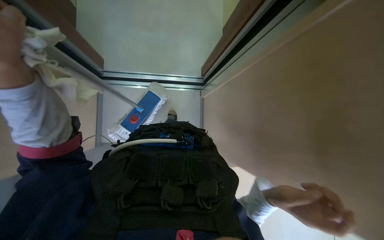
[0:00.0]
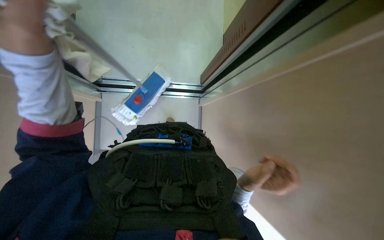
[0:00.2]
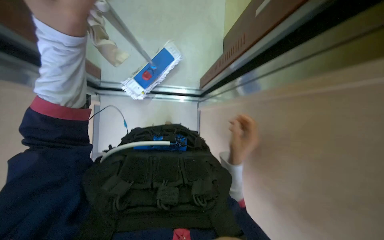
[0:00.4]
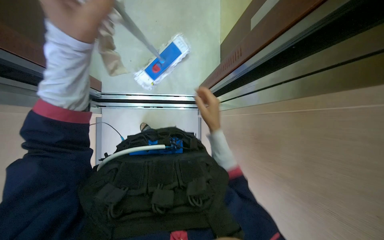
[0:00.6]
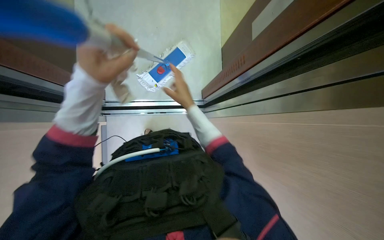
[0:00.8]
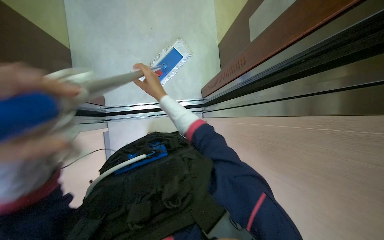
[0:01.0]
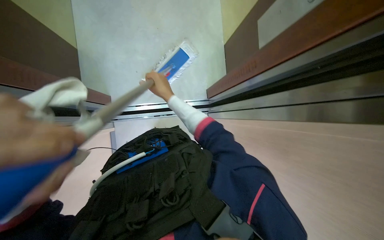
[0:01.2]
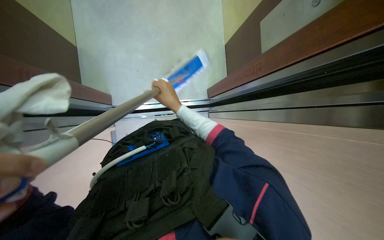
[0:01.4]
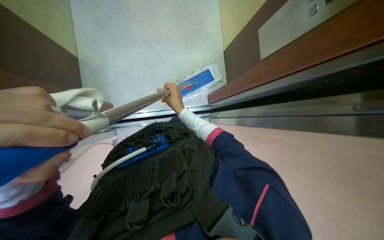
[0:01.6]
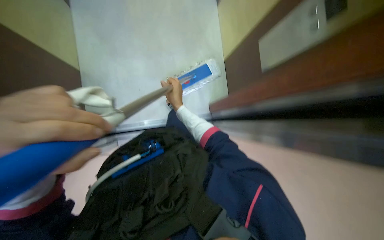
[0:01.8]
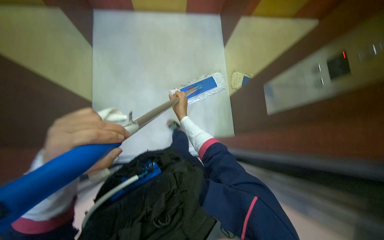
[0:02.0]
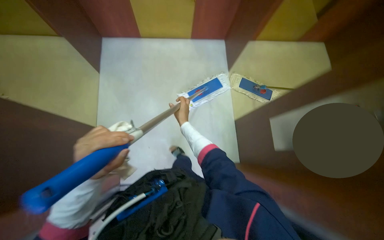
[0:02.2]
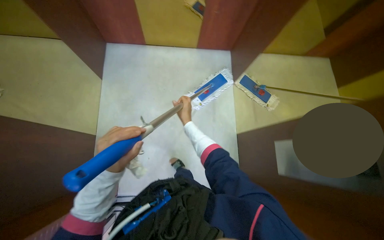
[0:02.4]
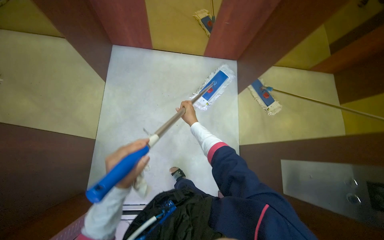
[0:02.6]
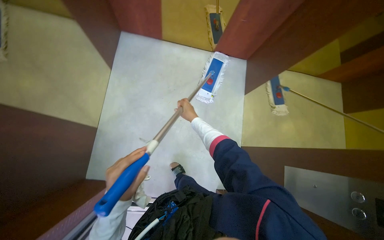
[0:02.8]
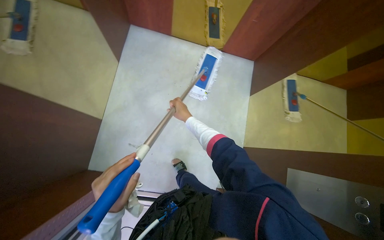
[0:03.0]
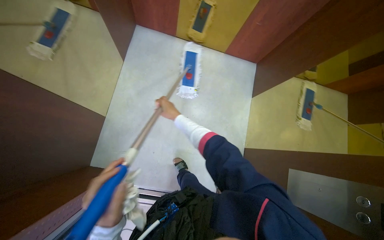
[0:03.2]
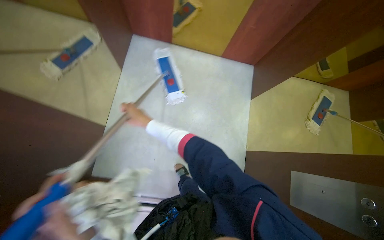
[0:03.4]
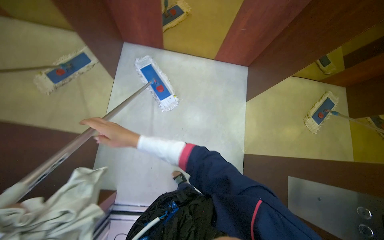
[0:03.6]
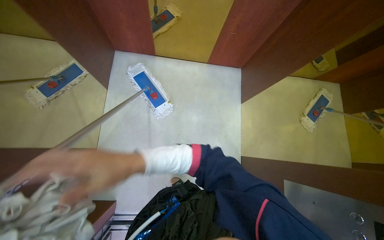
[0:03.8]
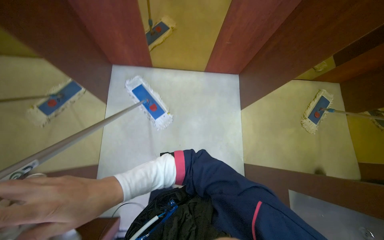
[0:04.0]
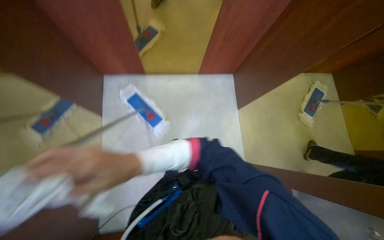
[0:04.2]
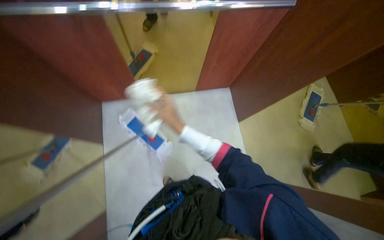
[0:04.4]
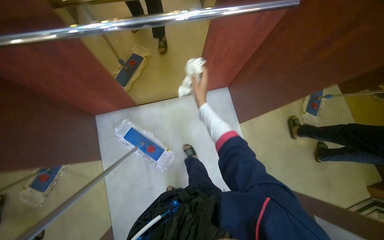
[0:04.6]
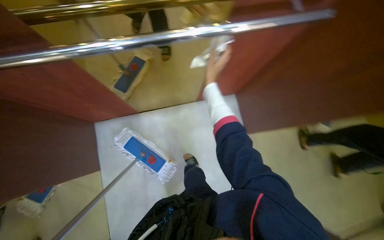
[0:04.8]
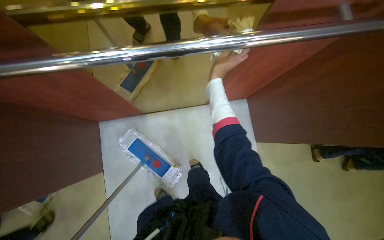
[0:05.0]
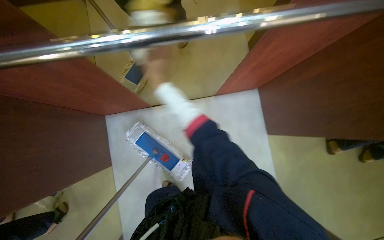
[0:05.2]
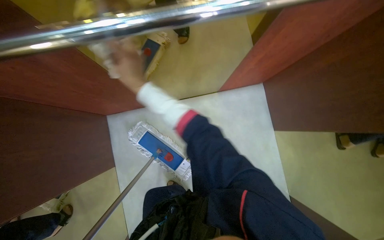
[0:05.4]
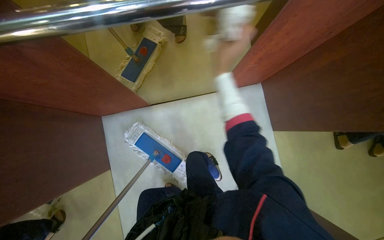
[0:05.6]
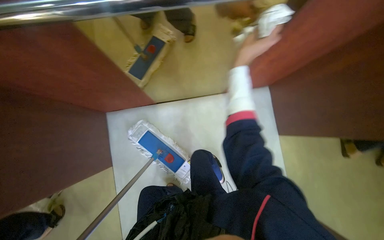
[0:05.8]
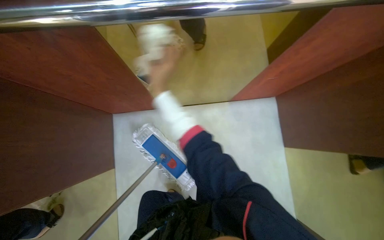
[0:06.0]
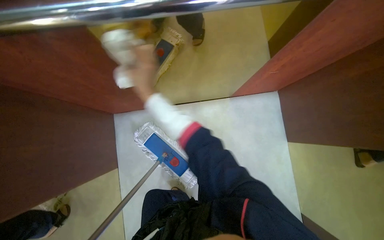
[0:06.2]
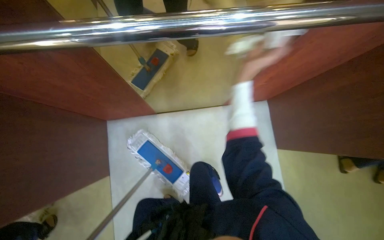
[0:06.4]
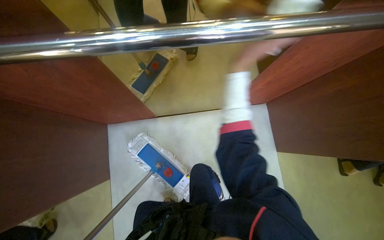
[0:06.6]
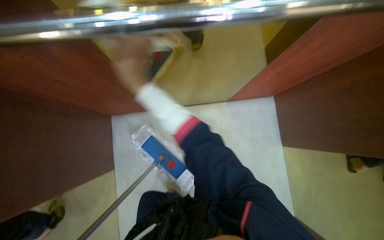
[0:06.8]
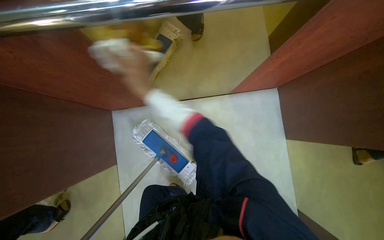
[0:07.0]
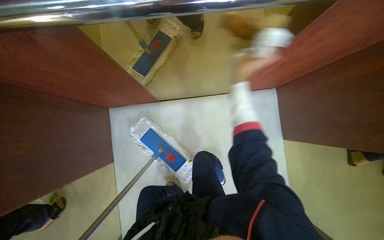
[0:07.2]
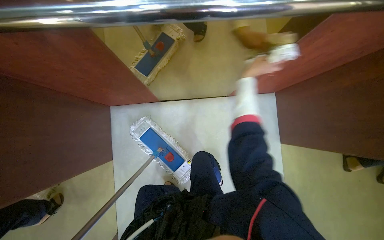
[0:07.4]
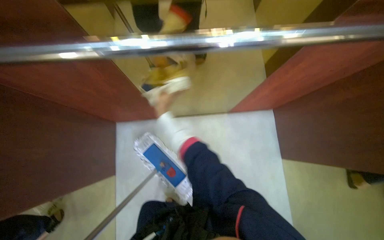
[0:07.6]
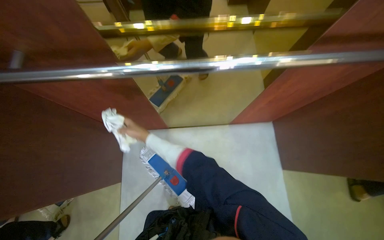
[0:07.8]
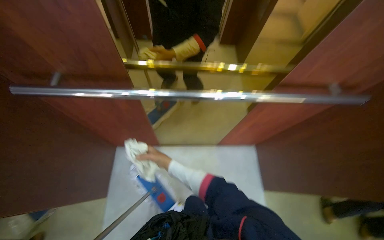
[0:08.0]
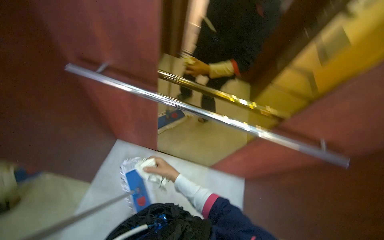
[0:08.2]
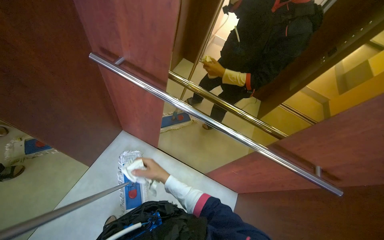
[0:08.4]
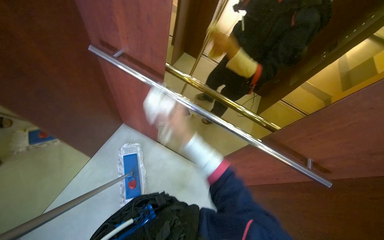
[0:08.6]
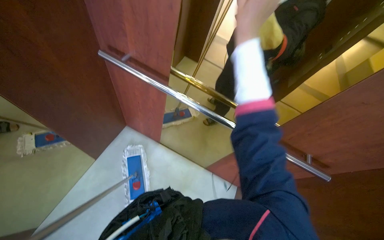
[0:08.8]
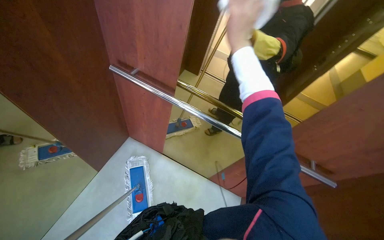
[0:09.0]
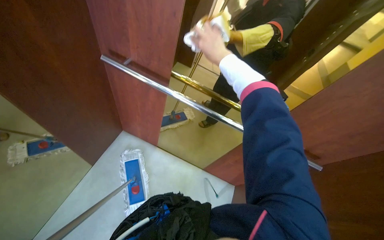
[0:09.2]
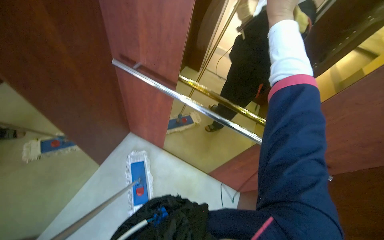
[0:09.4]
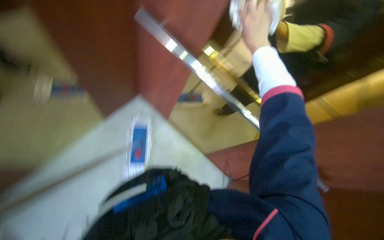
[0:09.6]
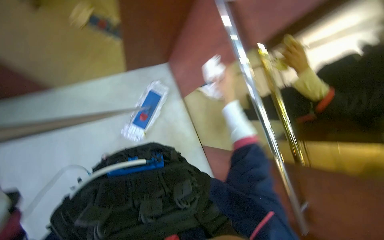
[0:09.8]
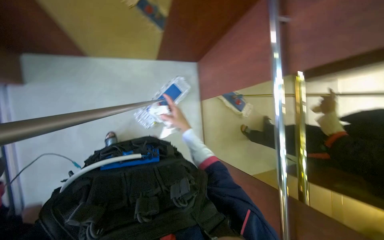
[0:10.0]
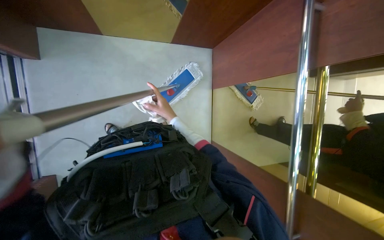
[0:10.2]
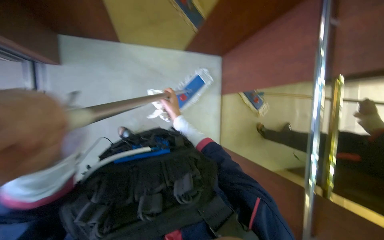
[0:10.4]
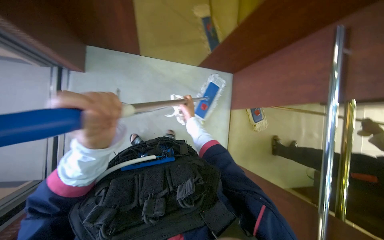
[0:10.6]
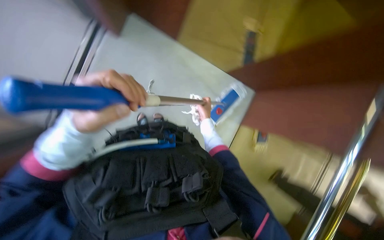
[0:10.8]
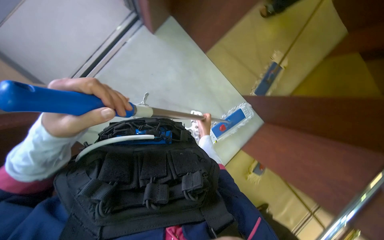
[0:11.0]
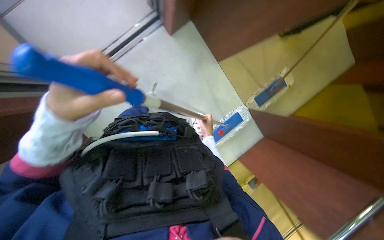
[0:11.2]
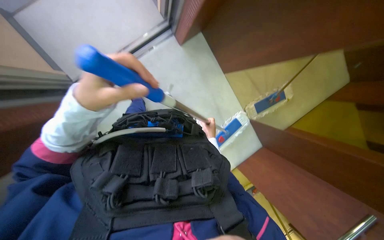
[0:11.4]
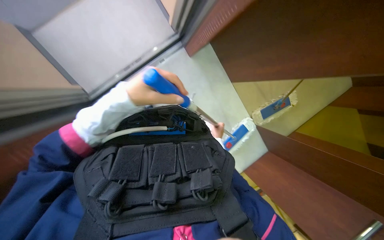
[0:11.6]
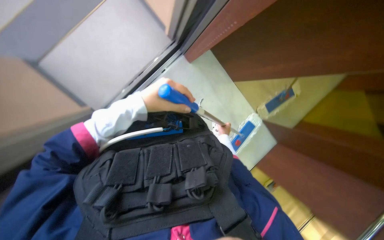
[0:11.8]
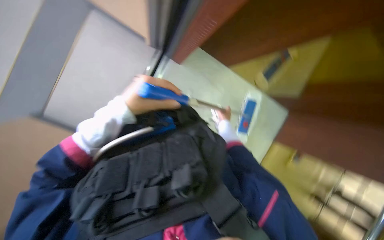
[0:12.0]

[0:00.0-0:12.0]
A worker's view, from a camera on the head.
Job: mopping floor.
The whole recording: Mopping elevator floor. The worker mops the tiled floor inside the elevator.
0:00.0 to 0:01.6: The right hand is displaced up the picture, farther from the camera and to the left by roughly 40 cm.
0:04.4 to 0:06.0: The camera is carried roughly 40 cm.
0:07.6 to 0:09.0: The view tilts about 25 degrees upward. Everything in view rotates about 30 degrees clockwise.
0:09.0 to 0:10.4: The wearer looks roughly 65 degrees further to the left. The view tilts some 20 degrees downward.
0:10.4 to 0:12.0: Everything in view rotates about 30 degrees clockwise.

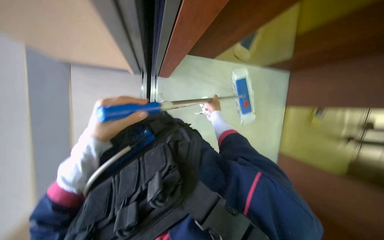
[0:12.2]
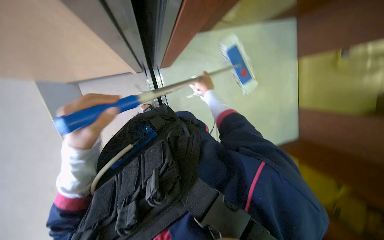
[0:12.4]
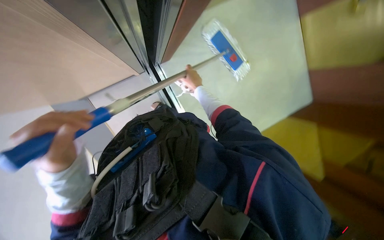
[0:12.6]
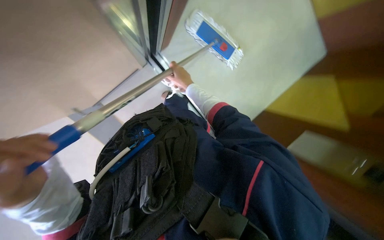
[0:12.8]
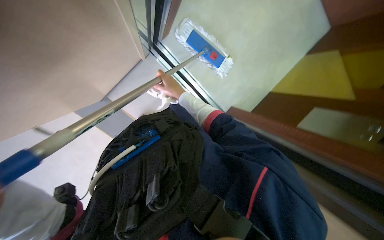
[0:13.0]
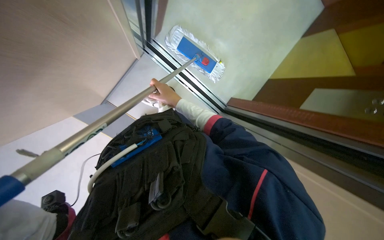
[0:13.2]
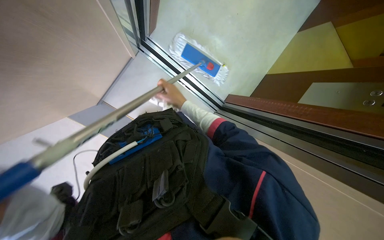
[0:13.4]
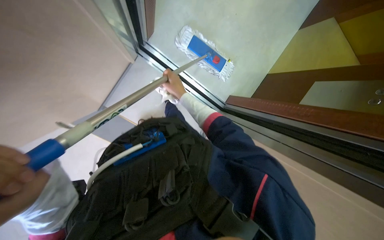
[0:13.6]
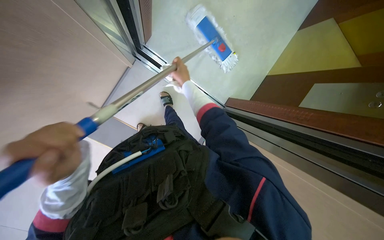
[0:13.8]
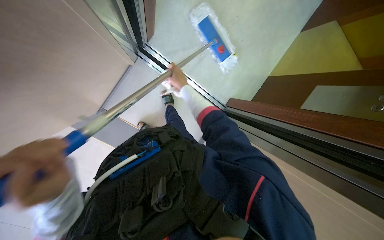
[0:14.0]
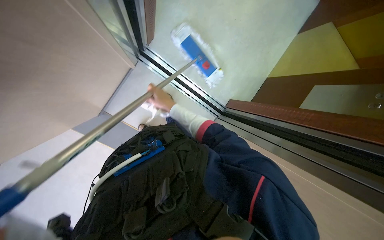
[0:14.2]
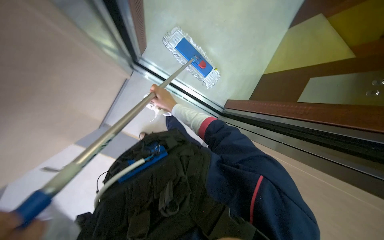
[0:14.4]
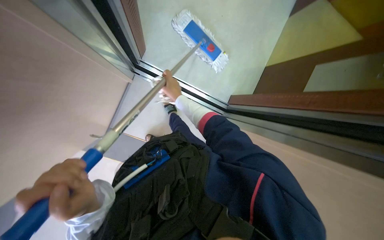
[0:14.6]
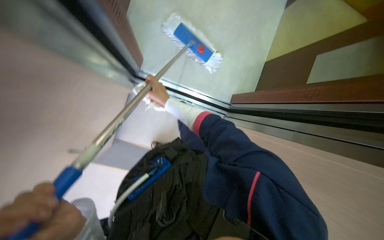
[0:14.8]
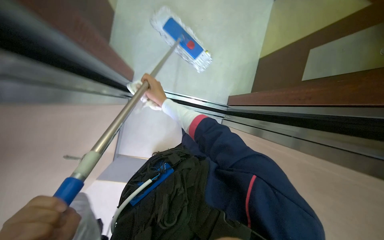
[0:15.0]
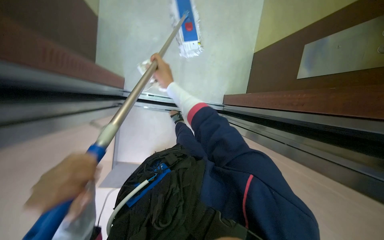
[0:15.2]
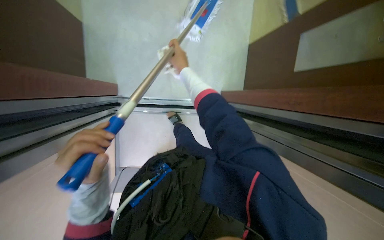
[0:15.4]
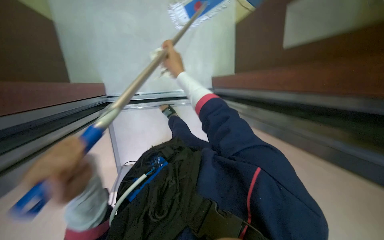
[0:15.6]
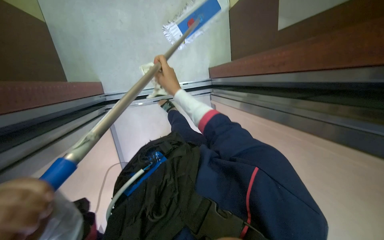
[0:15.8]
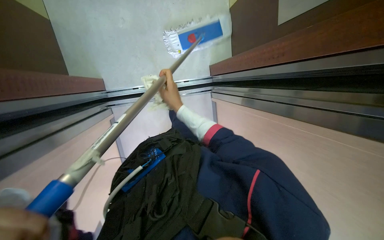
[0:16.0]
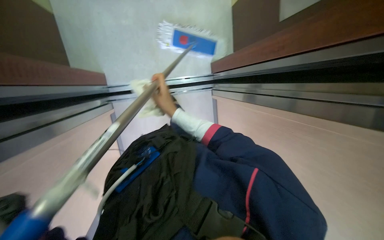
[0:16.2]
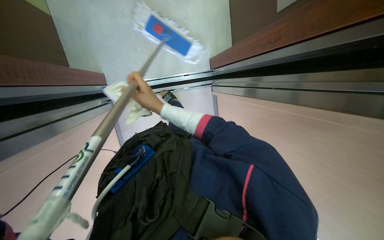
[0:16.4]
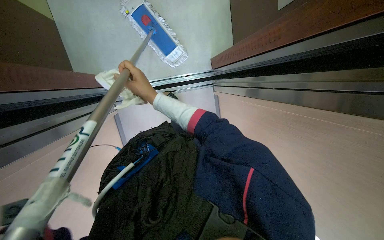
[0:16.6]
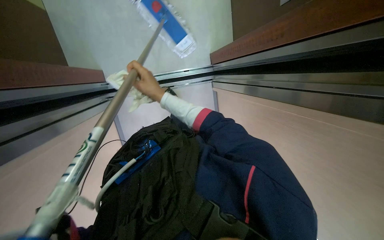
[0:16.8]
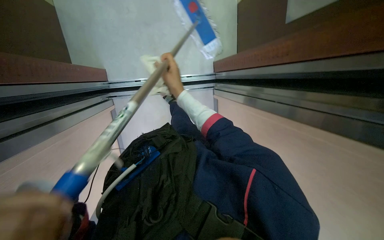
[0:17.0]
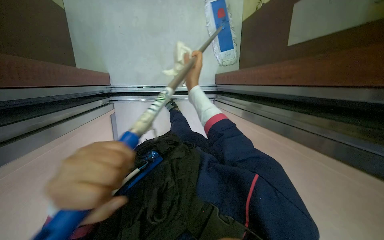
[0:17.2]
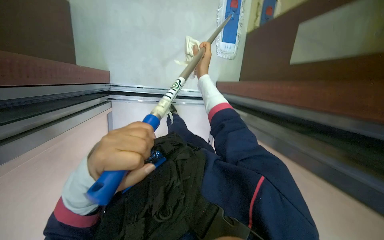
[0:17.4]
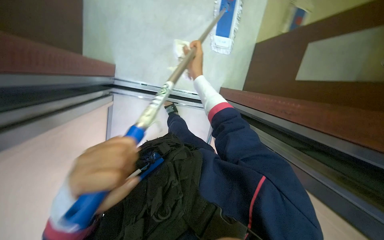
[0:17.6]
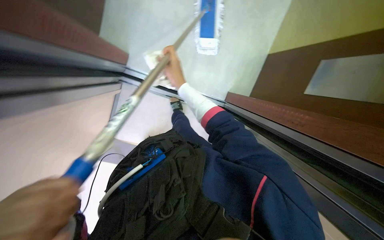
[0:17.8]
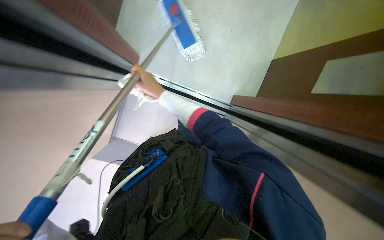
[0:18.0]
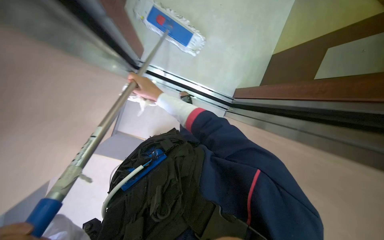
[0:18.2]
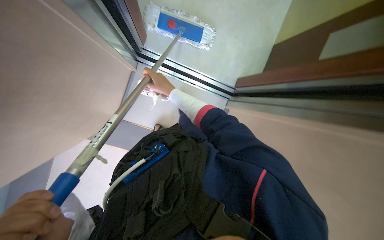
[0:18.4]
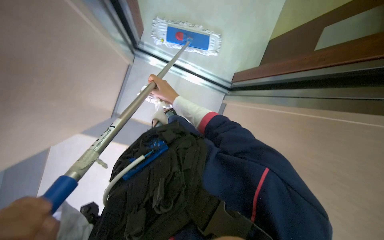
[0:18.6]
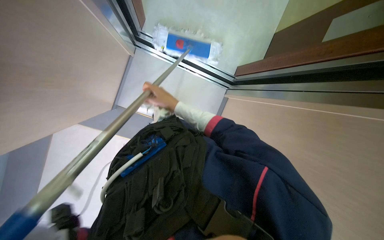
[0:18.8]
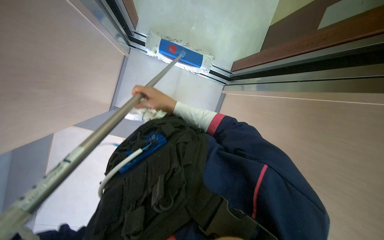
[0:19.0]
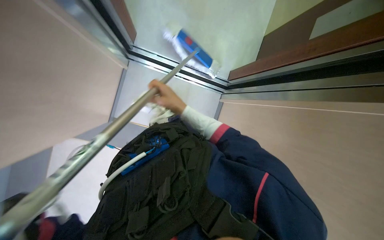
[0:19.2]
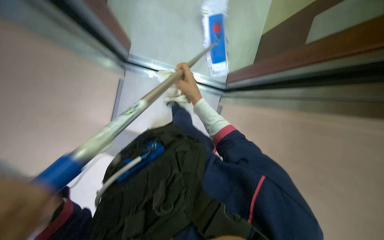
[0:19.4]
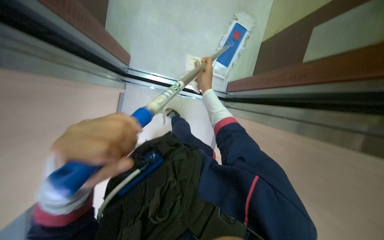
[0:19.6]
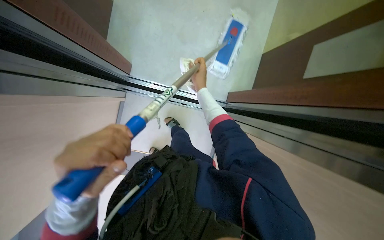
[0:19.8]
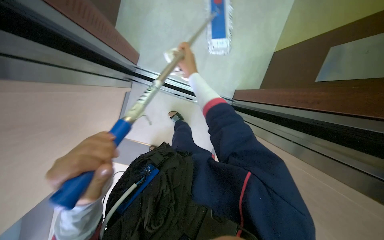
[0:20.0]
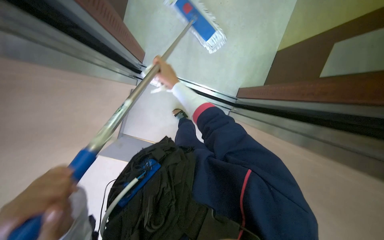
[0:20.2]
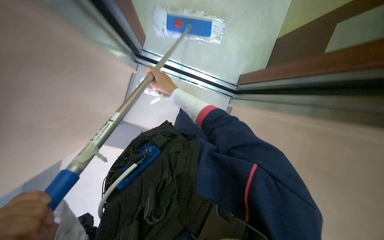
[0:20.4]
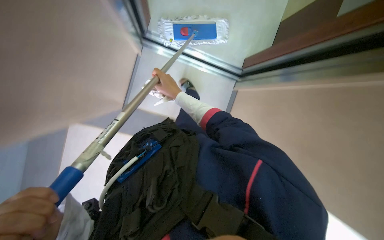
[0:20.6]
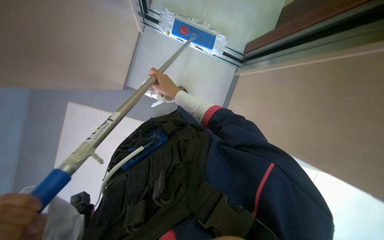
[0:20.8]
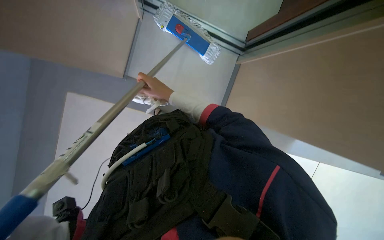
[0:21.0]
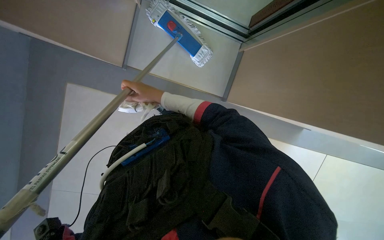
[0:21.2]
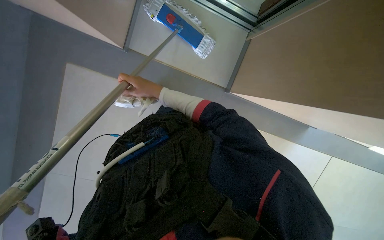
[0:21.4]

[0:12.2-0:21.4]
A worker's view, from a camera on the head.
Job: mopping floor.
The whole recording: Mopping elevator floor. The worker mops the tiled floor inside the elevator.
0:16.8 to 0:18.4: The right hand moves some 15 cm to the right and comes back.
0:18.4 to 0:19.8: The right hand heads to the right, covering about 10 cm.
0:19.8 to 0:21.4: The right hand travels to the left and nearer to the camera by approximately 20 cm.
